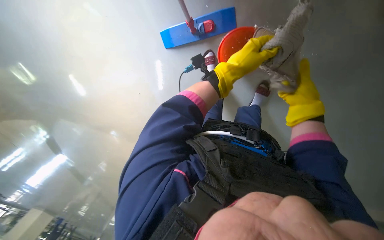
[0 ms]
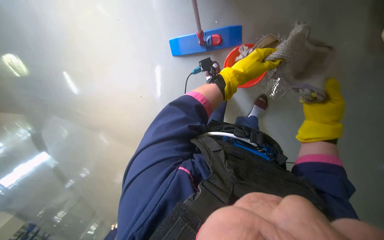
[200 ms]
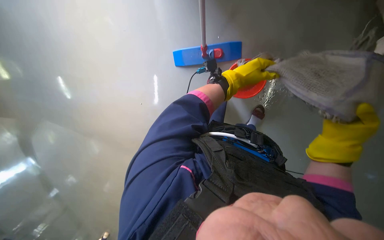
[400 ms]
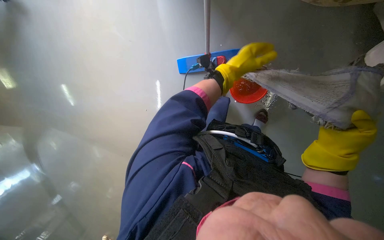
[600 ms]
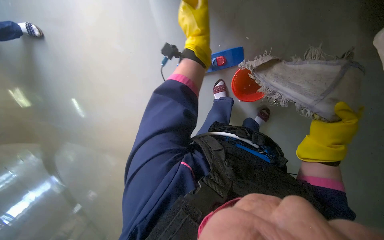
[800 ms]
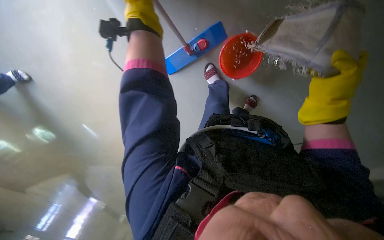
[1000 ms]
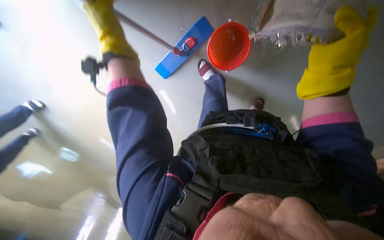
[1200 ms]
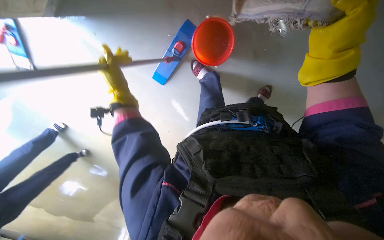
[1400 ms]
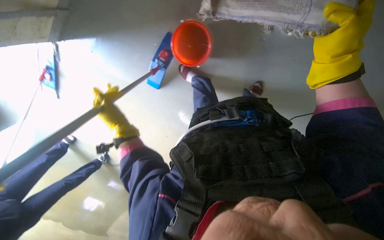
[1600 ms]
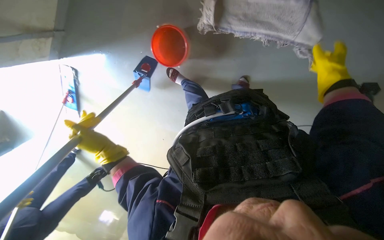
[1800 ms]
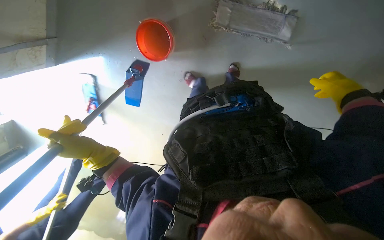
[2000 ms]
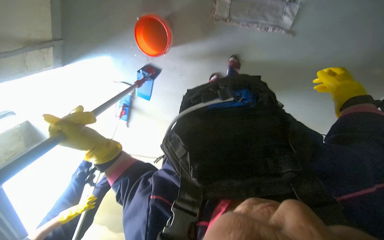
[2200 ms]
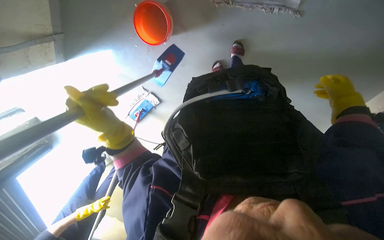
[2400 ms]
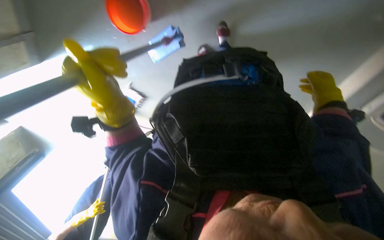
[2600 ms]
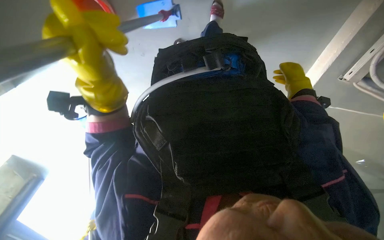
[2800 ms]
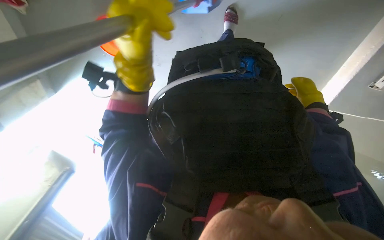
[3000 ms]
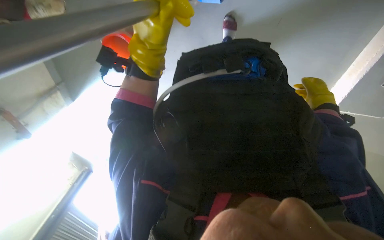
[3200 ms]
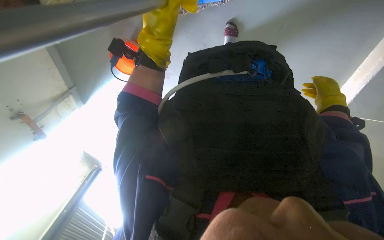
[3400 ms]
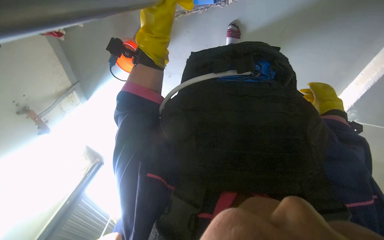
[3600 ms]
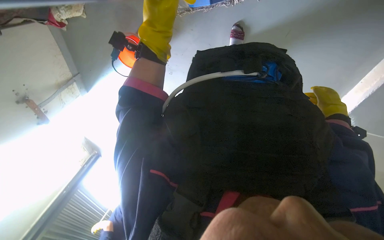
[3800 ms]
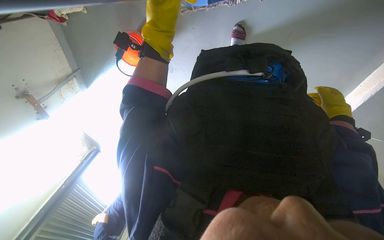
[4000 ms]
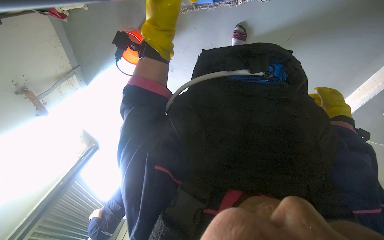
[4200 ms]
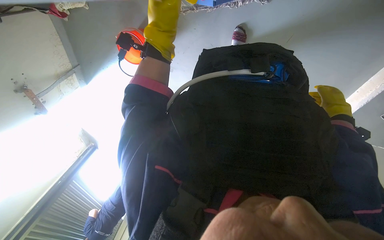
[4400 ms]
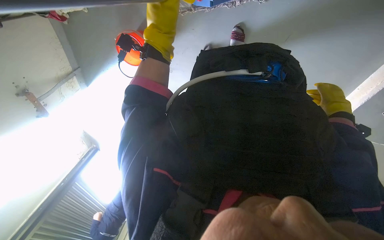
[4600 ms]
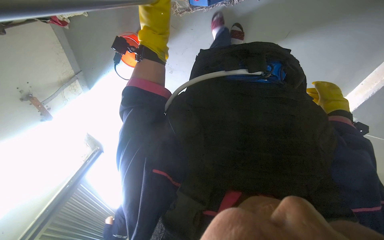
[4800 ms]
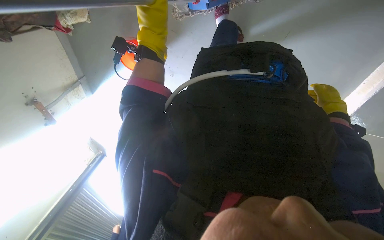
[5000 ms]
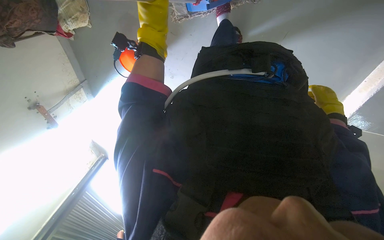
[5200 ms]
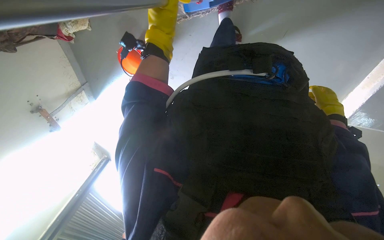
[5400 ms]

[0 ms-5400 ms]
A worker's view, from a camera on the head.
Job: preparing cleaning supplies.
The whole recording: Wringing out mop head. The worker wrings out the mop head into a bucket.
0 ms to 1400 ms: The scene rotates counterclockwise by some 30 degrees.
1400 ms to 2800 ms: The right hand heads farther from the camera and to the right, covering roughly 25 cm. Meanwhile the left hand goes roughly 25 cm nearer to the camera, to the right and down the picture.
2800 ms to 4000 ms: The left hand travels up the picture and farther from the camera by some 15 cm; the right hand shifts approximately 10 cm to the right.
4000 ms to 5400 ms: The hands stay close to where they were, moving slightly.

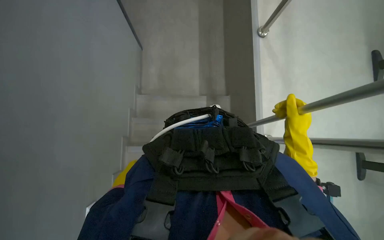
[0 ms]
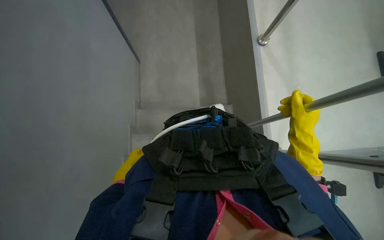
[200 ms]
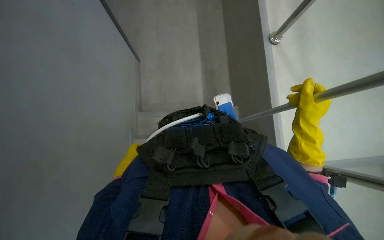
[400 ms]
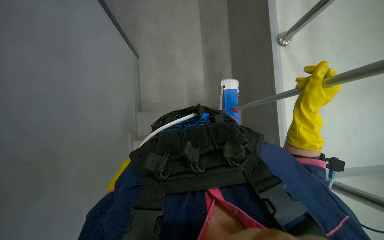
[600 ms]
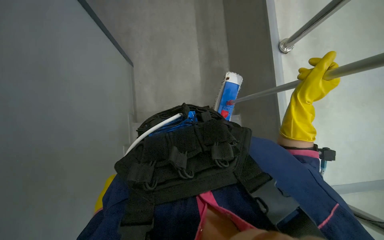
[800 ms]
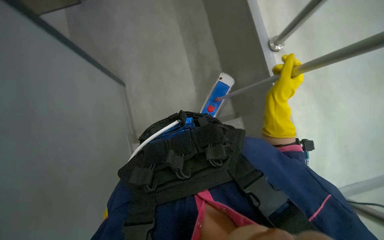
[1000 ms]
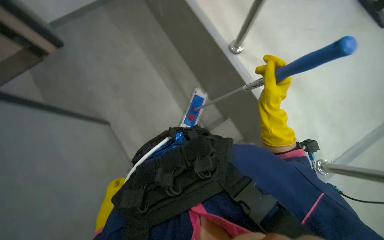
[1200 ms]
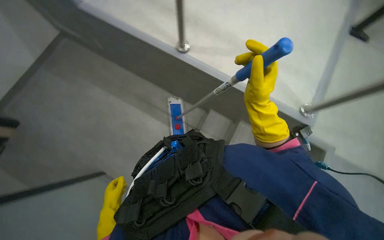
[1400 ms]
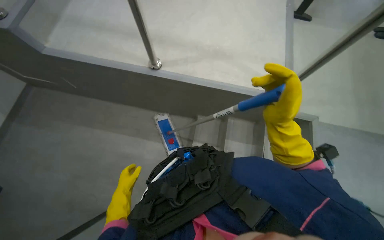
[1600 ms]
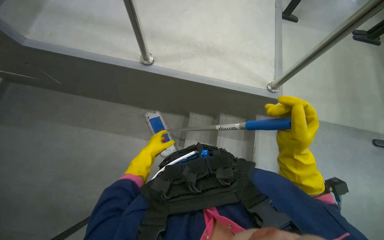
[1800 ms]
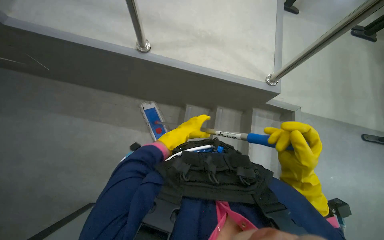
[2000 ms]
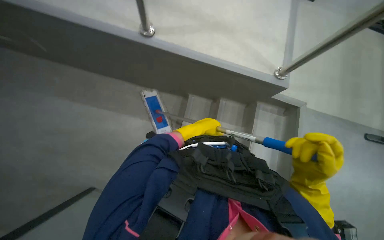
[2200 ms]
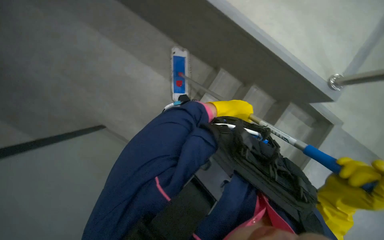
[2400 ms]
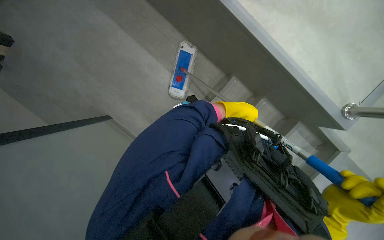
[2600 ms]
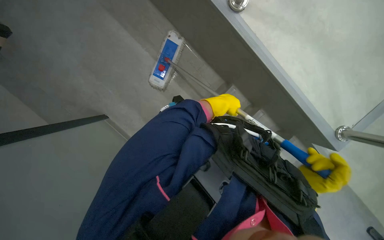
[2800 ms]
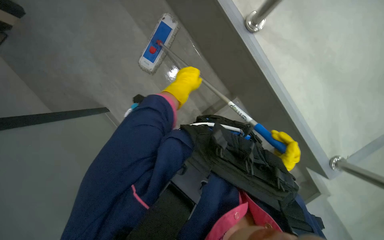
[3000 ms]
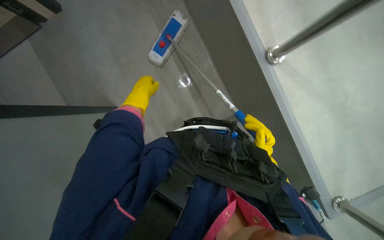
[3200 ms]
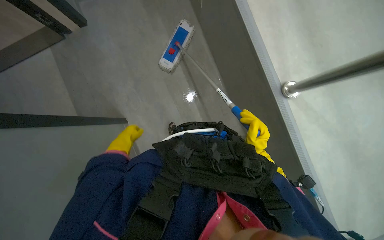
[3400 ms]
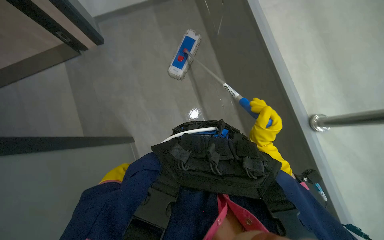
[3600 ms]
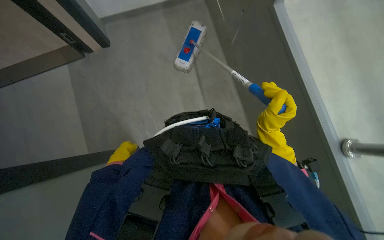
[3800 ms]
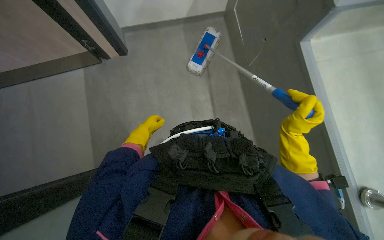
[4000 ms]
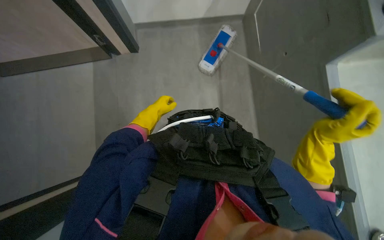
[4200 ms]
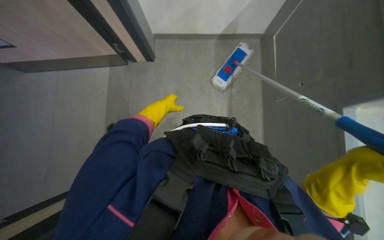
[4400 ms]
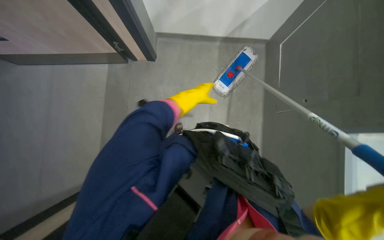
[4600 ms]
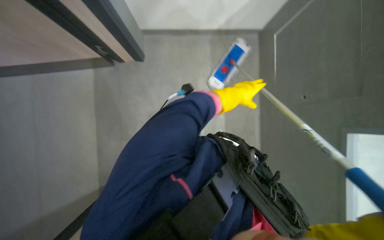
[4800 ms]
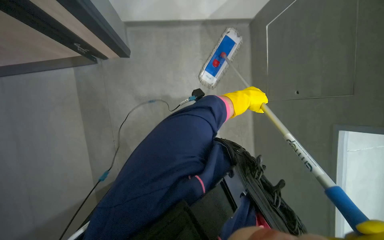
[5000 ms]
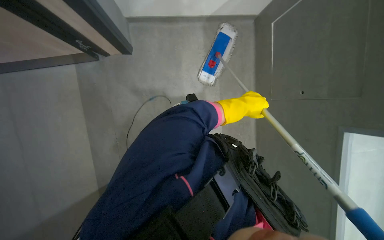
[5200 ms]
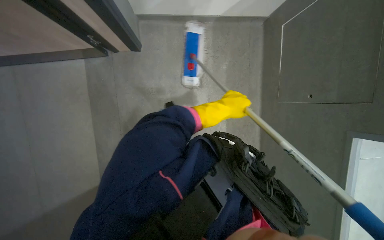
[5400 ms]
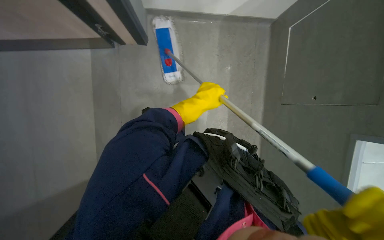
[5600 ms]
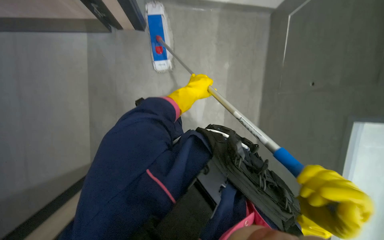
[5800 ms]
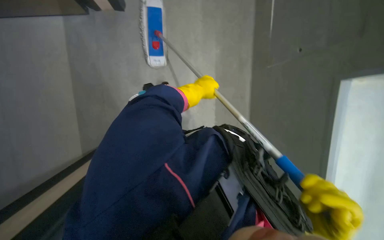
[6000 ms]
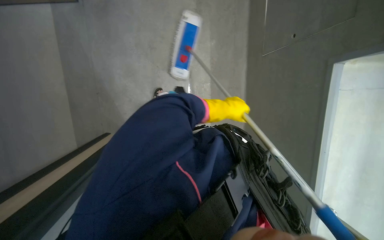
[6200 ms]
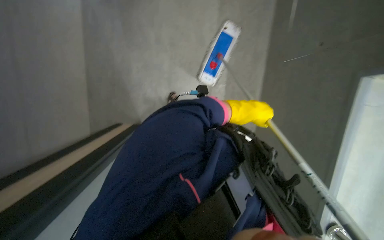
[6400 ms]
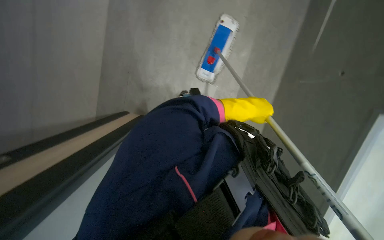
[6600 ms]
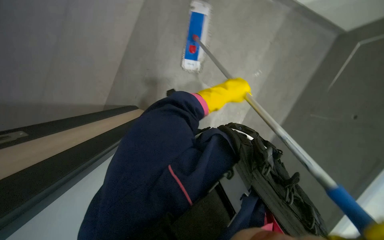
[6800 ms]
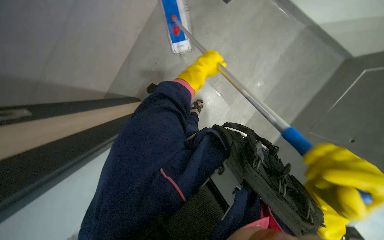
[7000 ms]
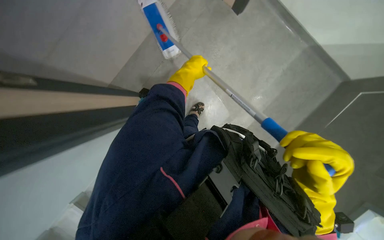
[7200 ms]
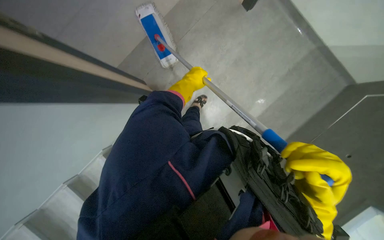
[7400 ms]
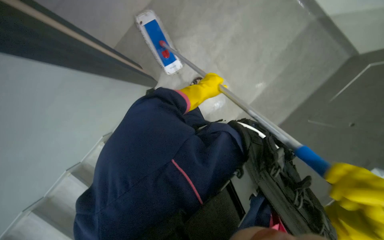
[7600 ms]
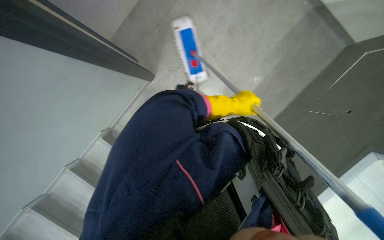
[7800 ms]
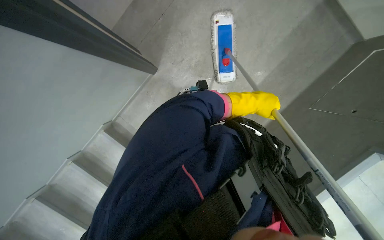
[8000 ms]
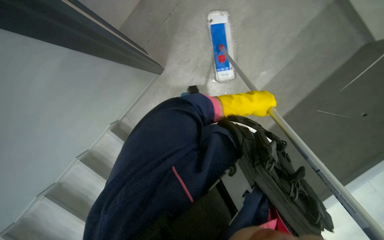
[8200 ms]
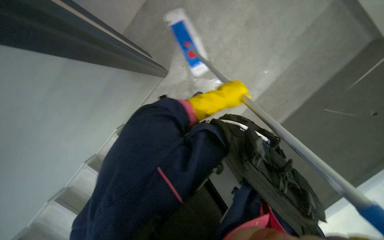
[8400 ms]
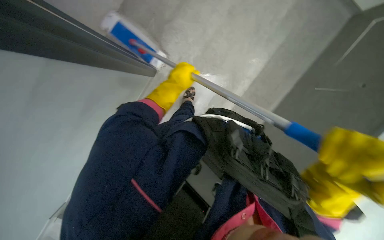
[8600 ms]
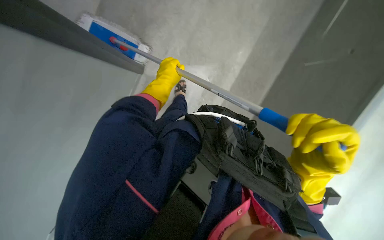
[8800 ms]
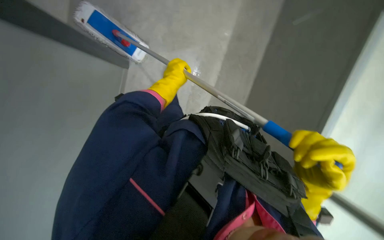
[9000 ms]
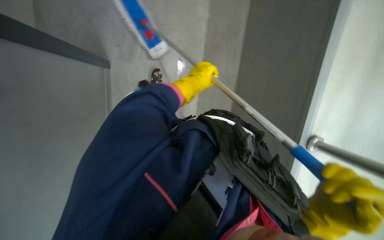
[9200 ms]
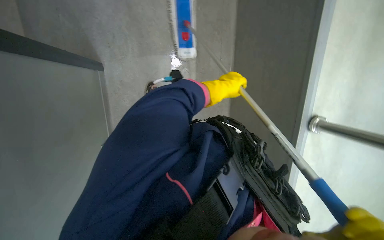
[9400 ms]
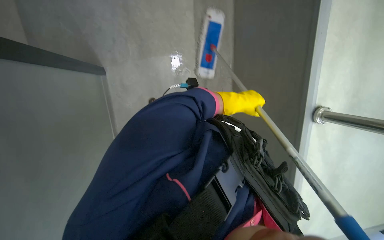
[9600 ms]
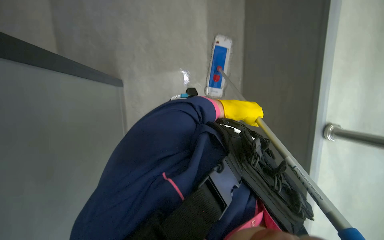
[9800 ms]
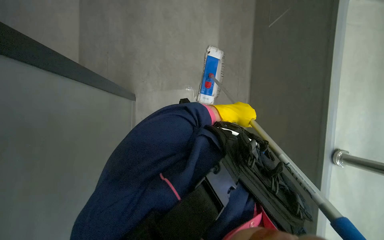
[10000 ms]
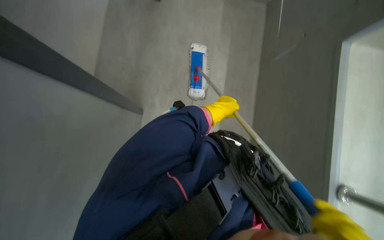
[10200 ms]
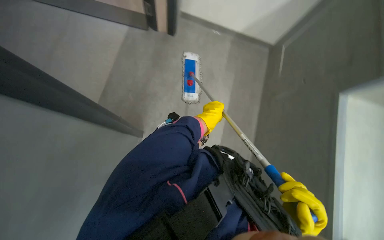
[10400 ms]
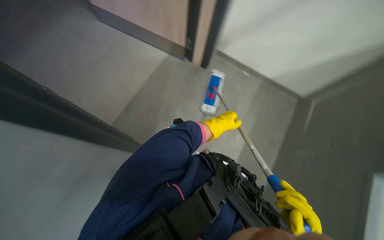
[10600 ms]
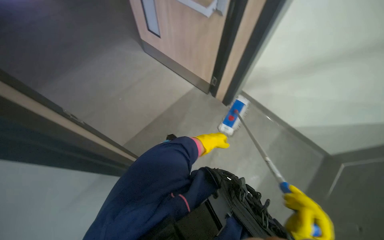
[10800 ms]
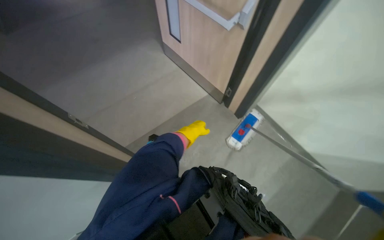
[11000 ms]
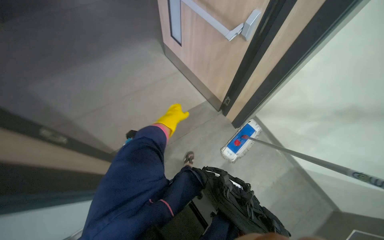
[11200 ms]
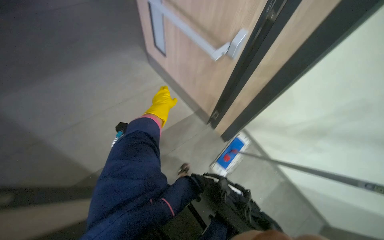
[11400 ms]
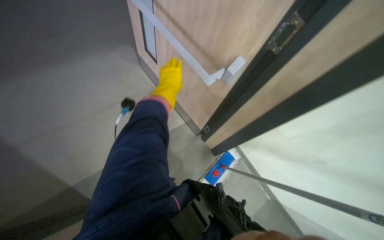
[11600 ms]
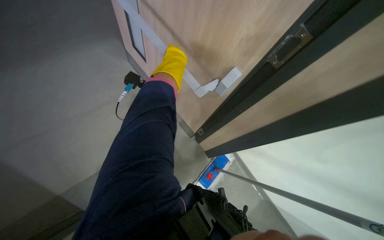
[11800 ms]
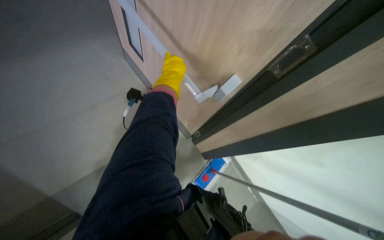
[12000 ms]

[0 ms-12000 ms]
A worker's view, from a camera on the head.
Job: mopping floor.
The whole recording: Mopping stairs. The worker mops the stairs with a flat mop.
0 ms to 1600 ms: Everything in view rotates roughly 30 degrees counterclockwise.
1600 ms to 3000 ms: The camera pitches downward, by approximately 20 degrees. The scene rotates clockwise by roughly 35 degrees. The left hand is displaced up the picture and to the right by about 25 cm. The right hand is displaced farther from the camera by some 20 cm.
4400 ms to 6000 ms: The left hand shifts some 20 cm to the right.
7600 ms to 9000 ms: The left hand travels nearer to the camera by some 10 cm, and reaches about 15 cm to the right, then returns.
9000 ms to 10400 ms: The camera travels roughly 80 cm.

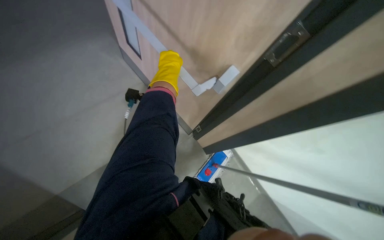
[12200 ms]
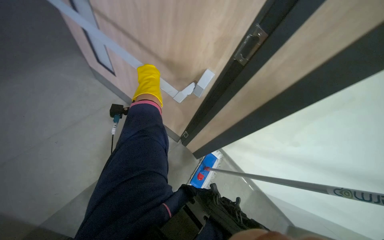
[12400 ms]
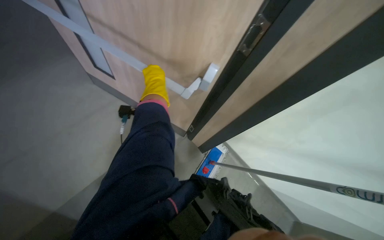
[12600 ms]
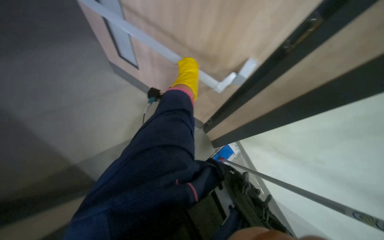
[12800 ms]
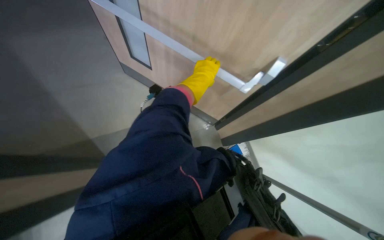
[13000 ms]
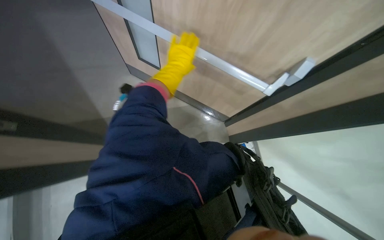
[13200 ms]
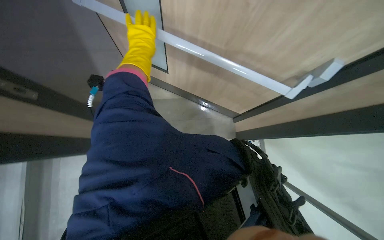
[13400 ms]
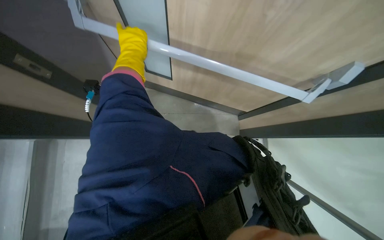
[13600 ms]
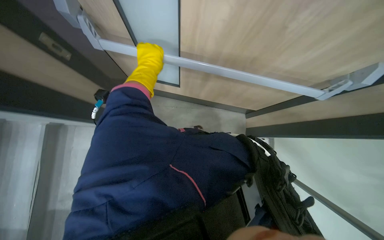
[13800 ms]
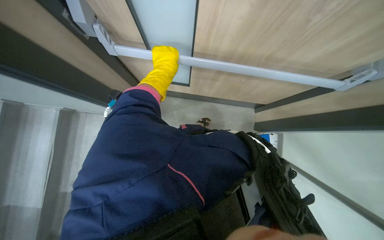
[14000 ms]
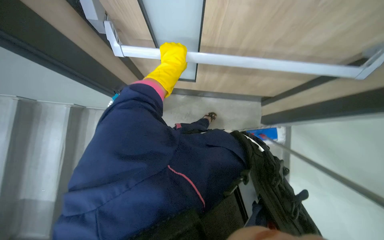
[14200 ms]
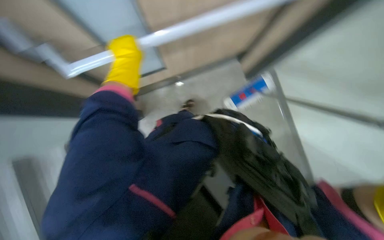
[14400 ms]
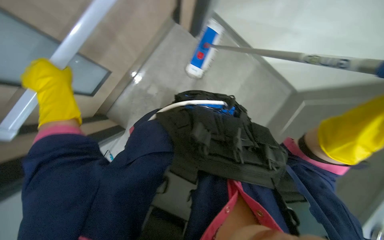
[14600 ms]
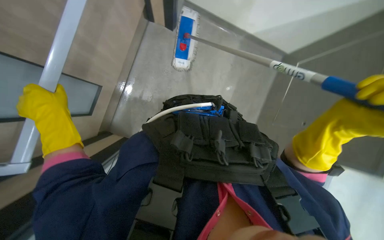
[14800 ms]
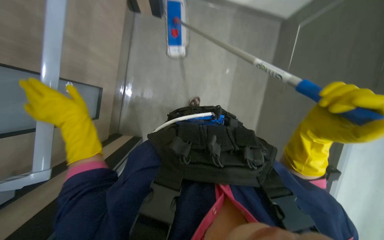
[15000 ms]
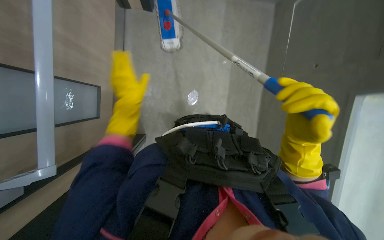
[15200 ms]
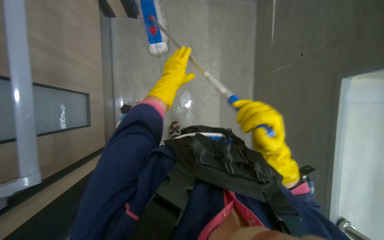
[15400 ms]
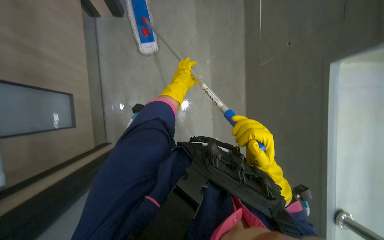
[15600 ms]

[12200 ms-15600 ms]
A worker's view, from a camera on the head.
Job: mopping floor.
The whole recording: Mopping stairs. The worker mops the stairs with a flat mop.
12200 ms to 13800 ms: The left hand goes about 20 cm to the left.
